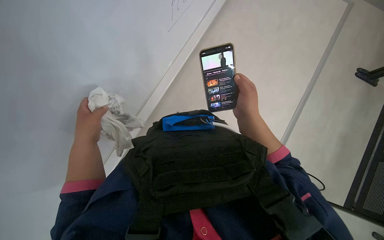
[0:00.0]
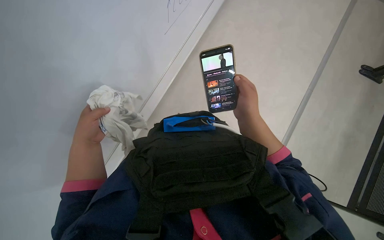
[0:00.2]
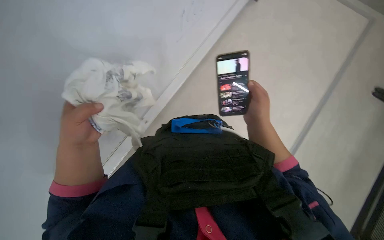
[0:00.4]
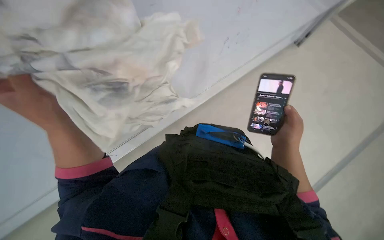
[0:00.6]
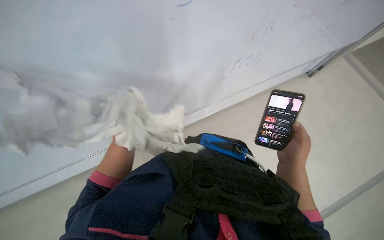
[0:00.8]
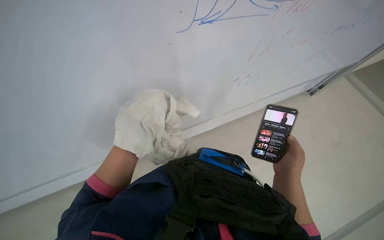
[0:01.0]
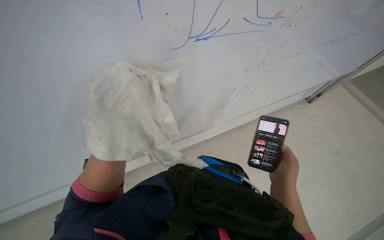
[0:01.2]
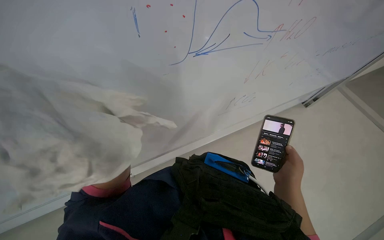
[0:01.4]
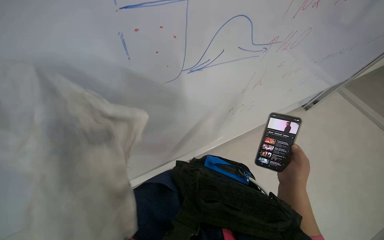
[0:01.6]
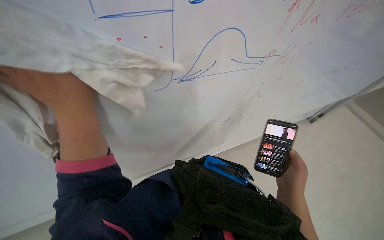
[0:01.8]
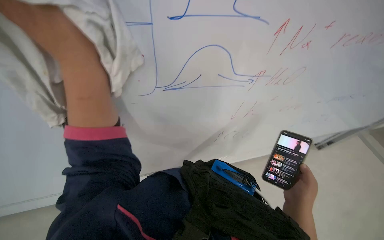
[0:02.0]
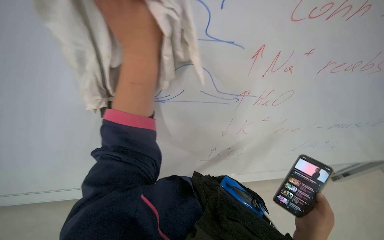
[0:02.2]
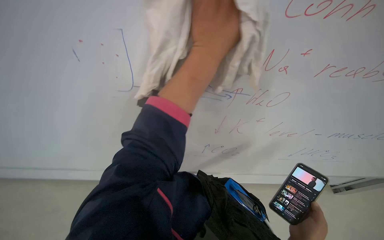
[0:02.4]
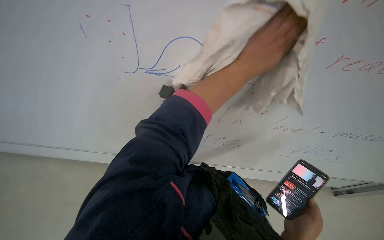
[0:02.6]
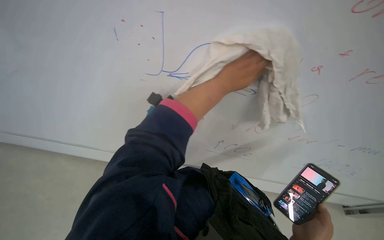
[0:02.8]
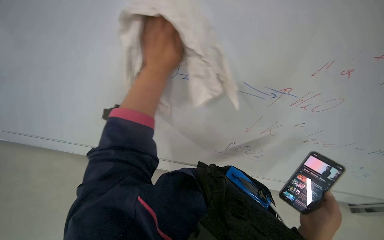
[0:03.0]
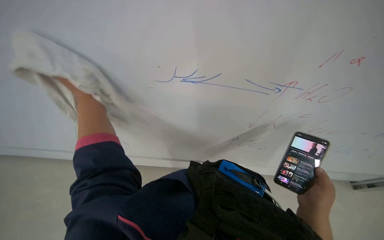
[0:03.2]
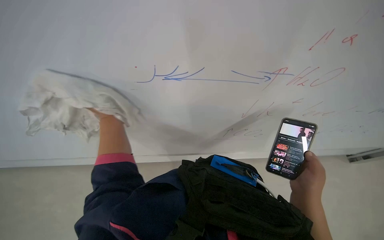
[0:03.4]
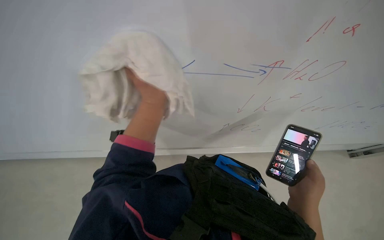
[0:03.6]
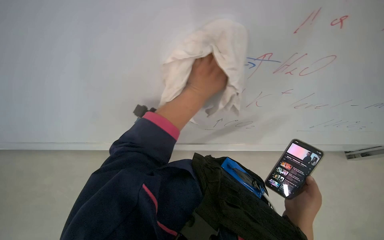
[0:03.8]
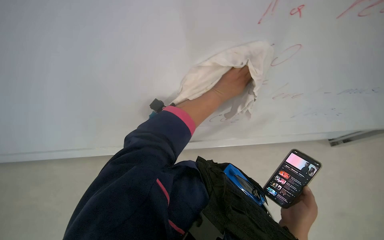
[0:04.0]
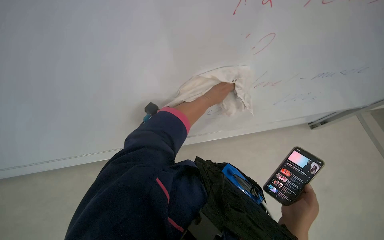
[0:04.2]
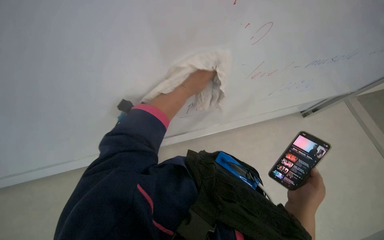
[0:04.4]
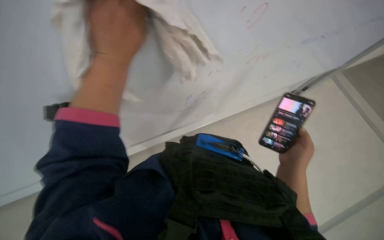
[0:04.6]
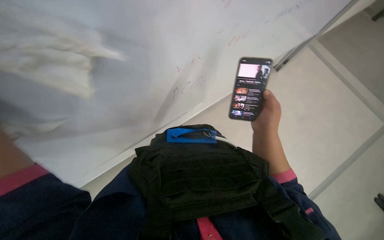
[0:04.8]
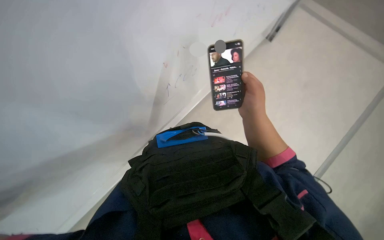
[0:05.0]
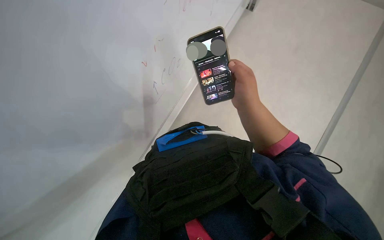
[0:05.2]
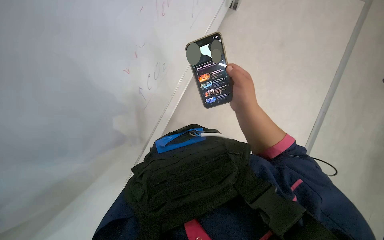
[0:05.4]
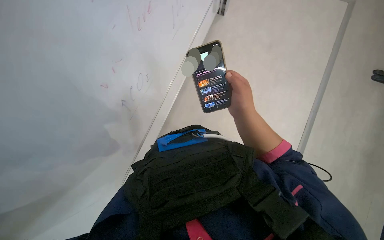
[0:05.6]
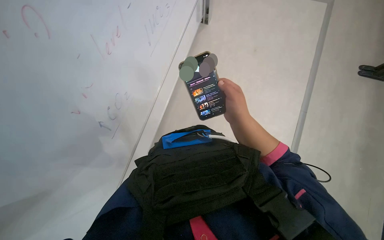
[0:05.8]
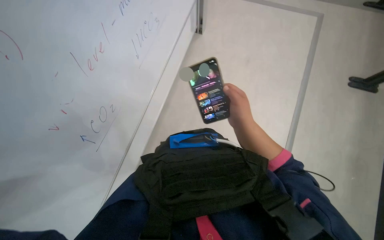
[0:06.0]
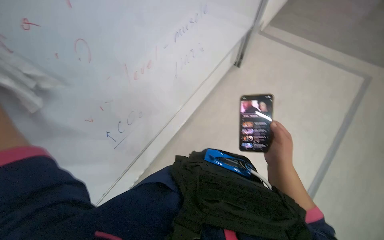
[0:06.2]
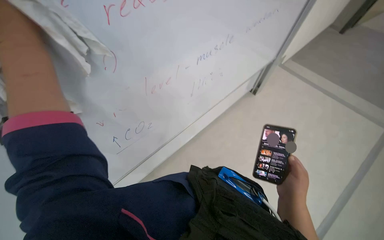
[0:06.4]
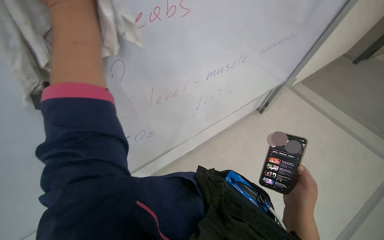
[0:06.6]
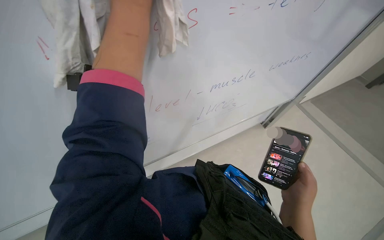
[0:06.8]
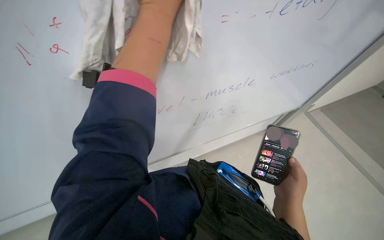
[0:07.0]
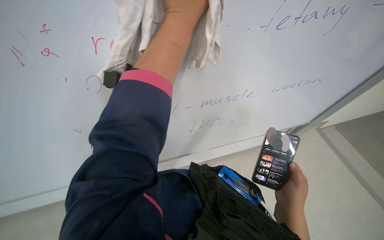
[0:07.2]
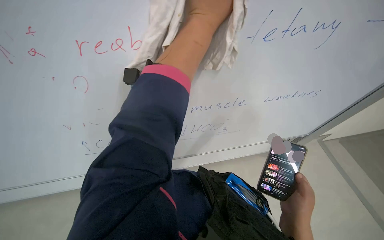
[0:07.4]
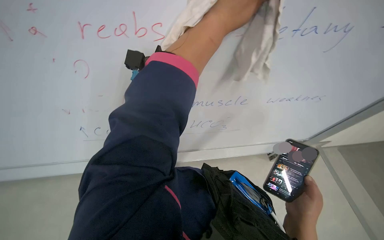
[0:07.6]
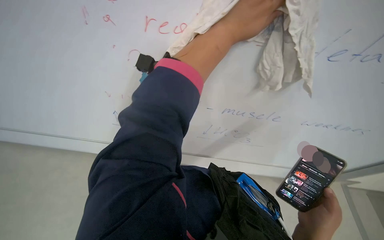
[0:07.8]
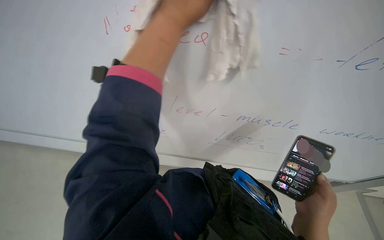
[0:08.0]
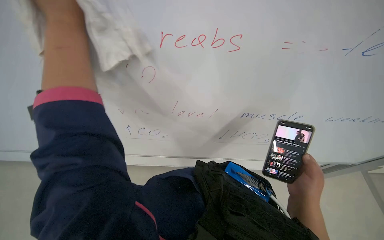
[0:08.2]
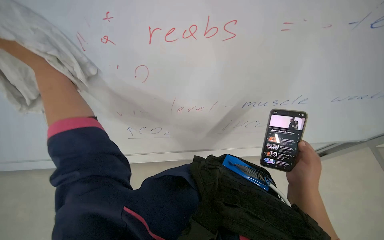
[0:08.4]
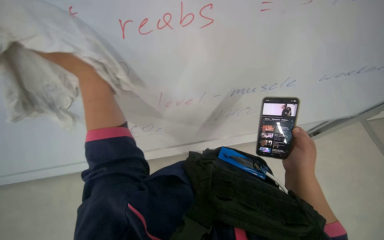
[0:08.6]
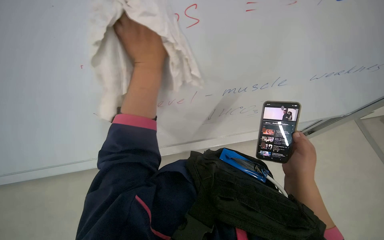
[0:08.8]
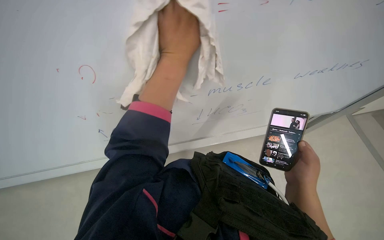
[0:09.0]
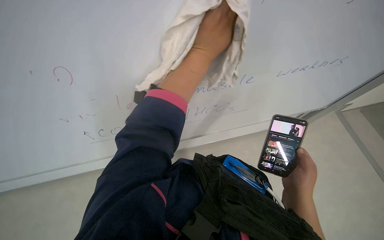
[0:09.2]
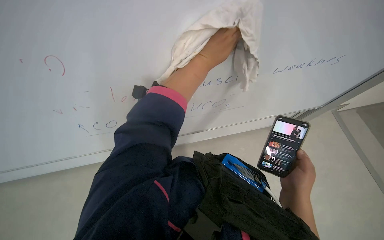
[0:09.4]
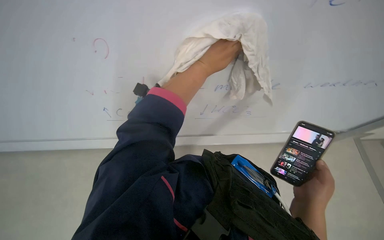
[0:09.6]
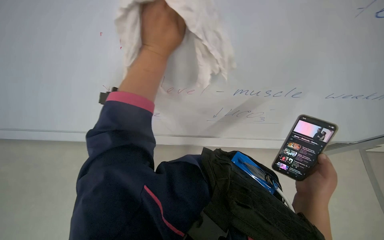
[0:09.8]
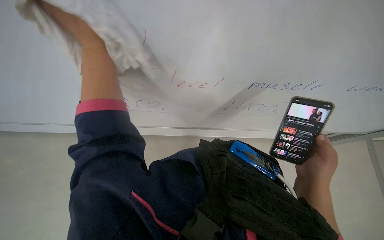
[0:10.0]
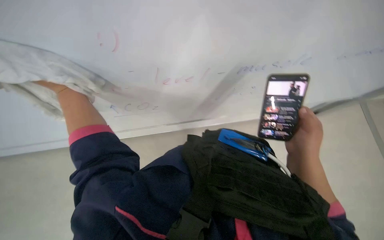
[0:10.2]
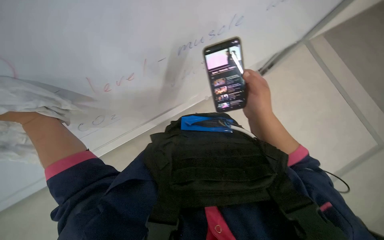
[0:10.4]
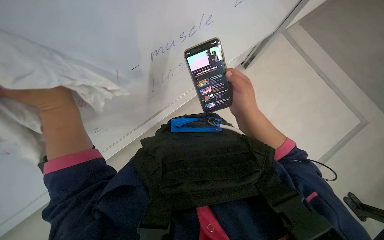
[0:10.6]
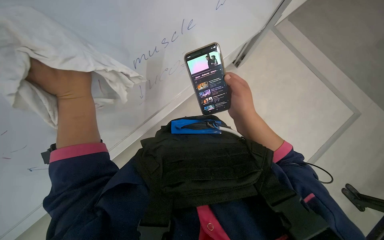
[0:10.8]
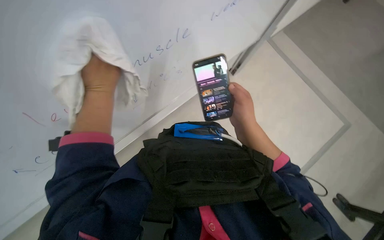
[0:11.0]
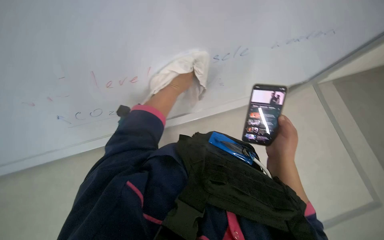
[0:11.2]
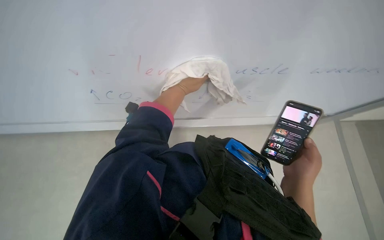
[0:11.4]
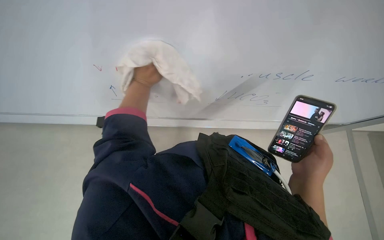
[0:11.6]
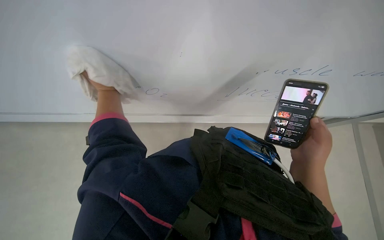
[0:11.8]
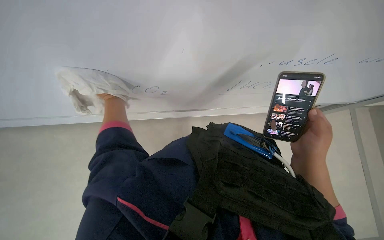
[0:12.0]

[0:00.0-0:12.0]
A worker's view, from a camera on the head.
Job: wiping surfaces.
The whole recording: Wiping surfaces in lecture hall. The worker wipes various surfaces in the lecture hall with a cloth.
0:00.0 to 0:01.6: The wearer looks approximately 20 degrees further upward.
0:04.4 to 0:06.0: The scene turns roughly 45 degrees counterclockwise in the picture.
0:06.0 to 0:07.6: The wearer's head swings some 50 degrees to the left. The view tilts roughly 40 degrees upward.
0:09.0 to 0:10.4: The view tips downward by approximately 15 degrees. Everything in view rotates approximately 25 degrees counterclockwise.

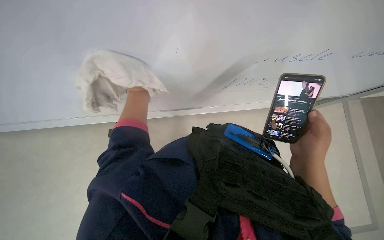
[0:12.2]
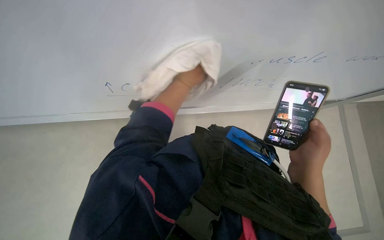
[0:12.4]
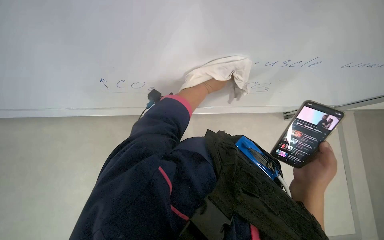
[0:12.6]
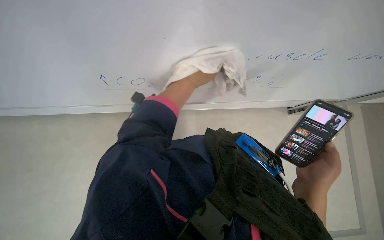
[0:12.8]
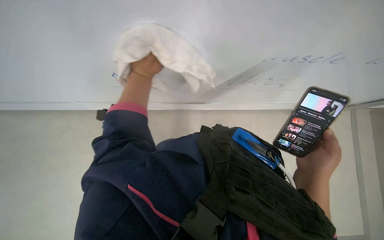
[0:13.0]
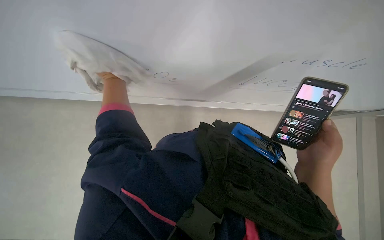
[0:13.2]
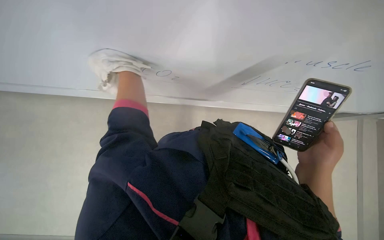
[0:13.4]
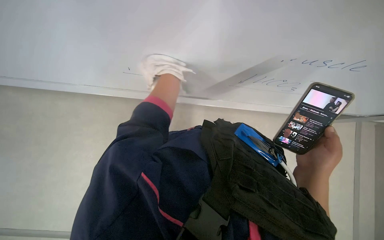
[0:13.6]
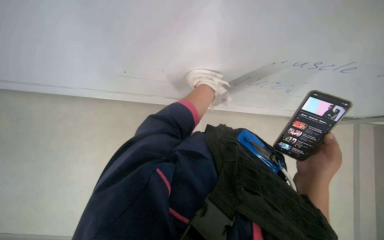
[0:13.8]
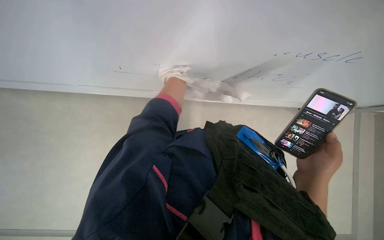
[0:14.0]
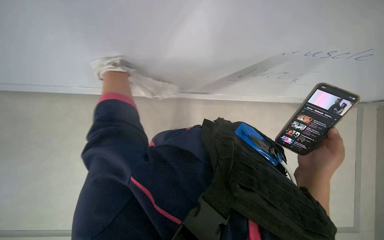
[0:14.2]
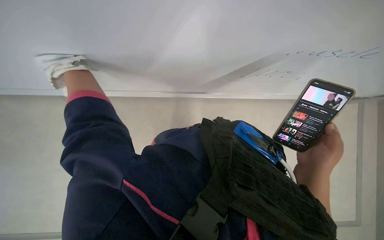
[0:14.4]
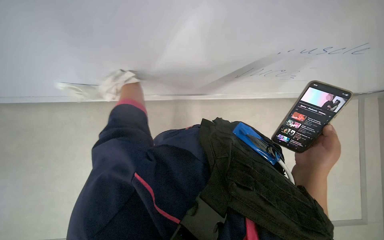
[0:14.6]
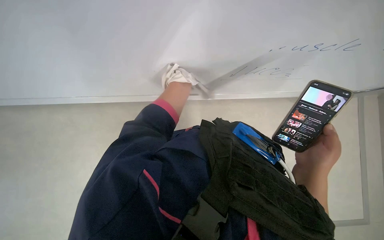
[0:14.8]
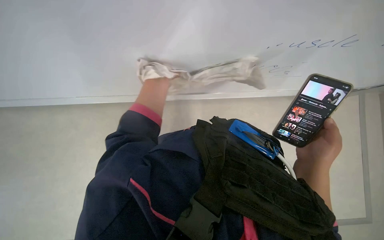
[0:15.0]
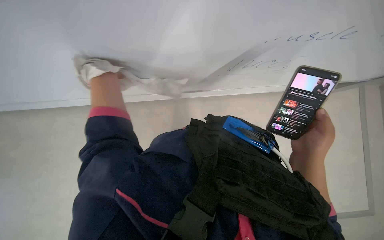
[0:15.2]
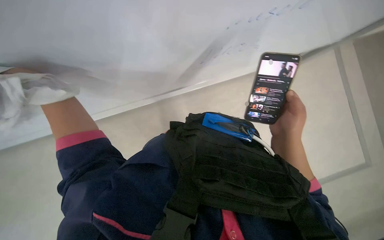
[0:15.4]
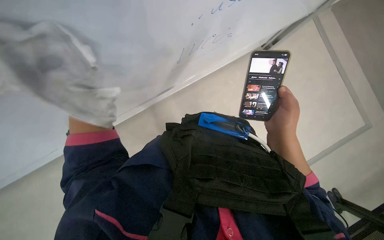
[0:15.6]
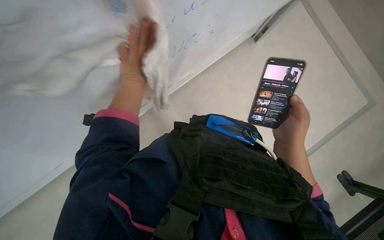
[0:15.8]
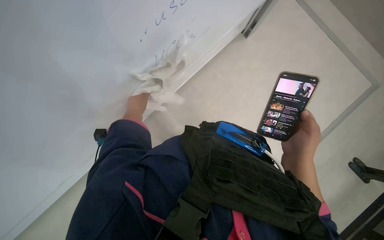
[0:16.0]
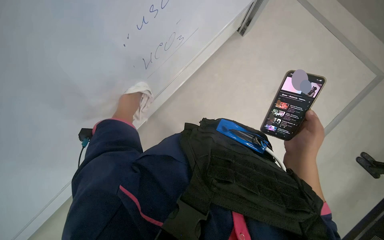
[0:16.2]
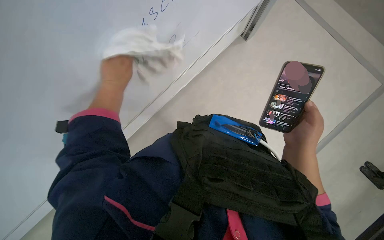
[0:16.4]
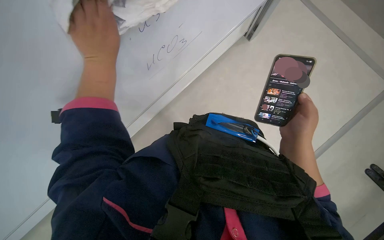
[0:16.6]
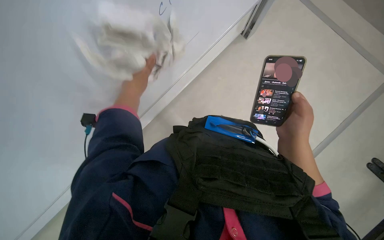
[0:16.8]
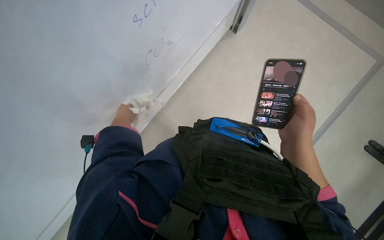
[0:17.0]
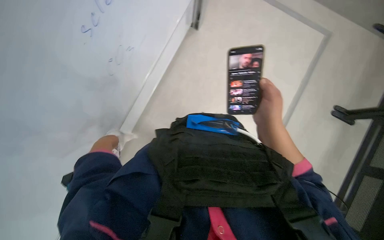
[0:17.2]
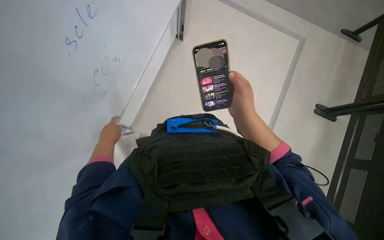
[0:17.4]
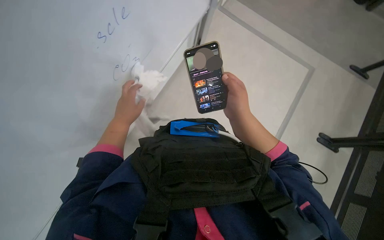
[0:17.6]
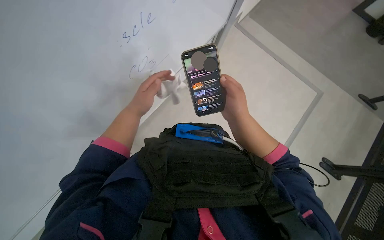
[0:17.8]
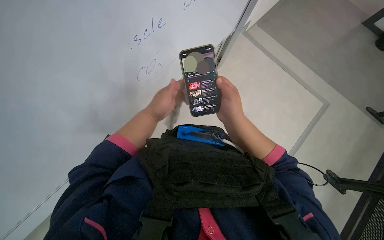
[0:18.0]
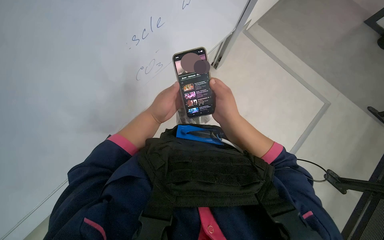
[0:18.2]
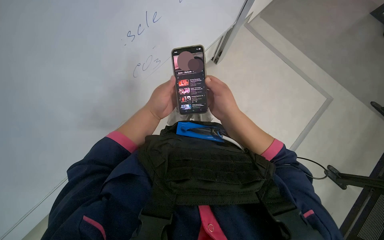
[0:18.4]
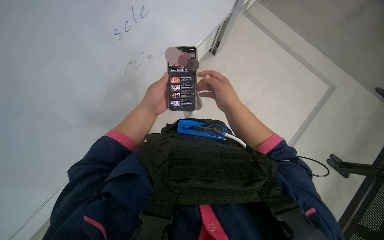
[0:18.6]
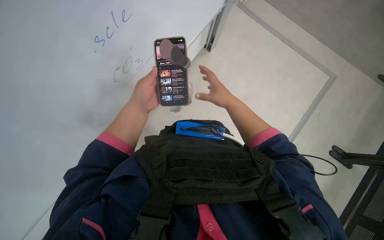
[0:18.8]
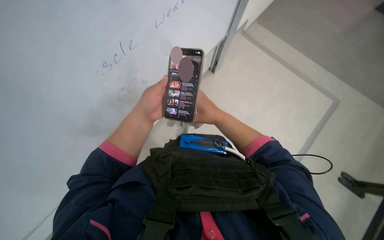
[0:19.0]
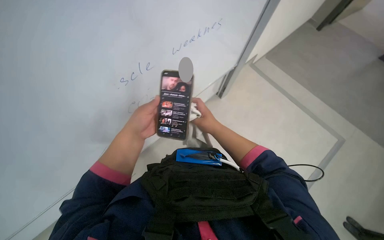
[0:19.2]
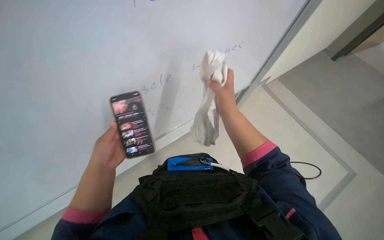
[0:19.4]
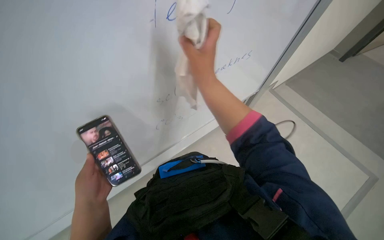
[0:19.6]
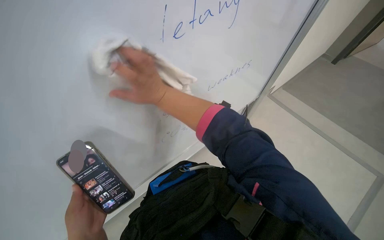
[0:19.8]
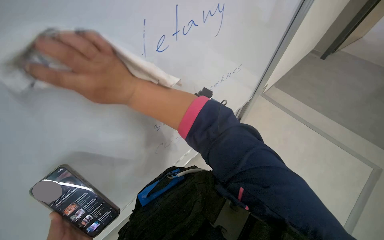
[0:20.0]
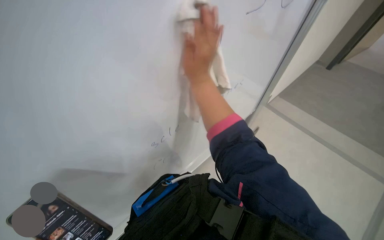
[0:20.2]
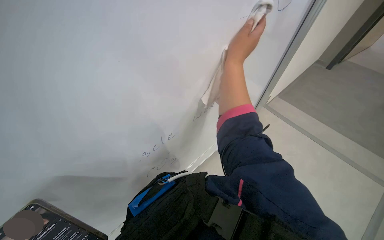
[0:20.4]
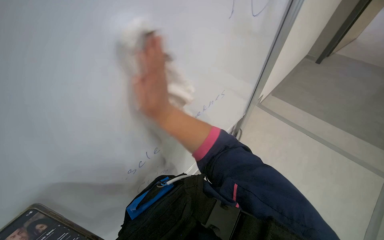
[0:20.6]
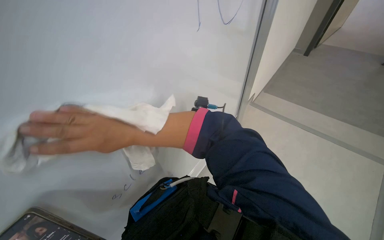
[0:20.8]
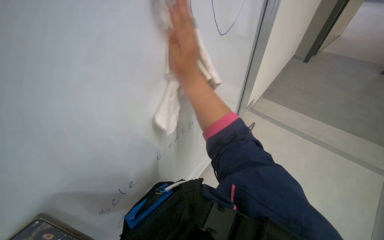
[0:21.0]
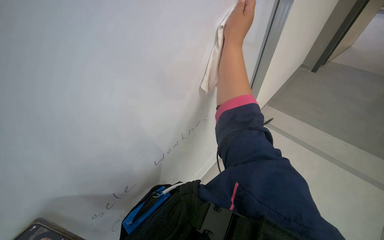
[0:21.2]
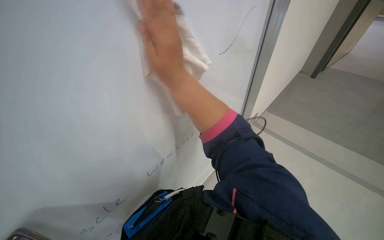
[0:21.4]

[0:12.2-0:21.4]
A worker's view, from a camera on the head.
Job: wiping surfaces.
The whole recording: Wiping surfaces in lecture hall. The worker wipes various surfaces in the lecture hall with a cloth.
0:15.2 to 0:16.8: The left hand swings nearer and farther, some 20 cm each way, with 3 reversals.
0:18.4 to 0:19.8: The scene turns approximately 35 degrees counterclockwise in the picture.
0:19.8 to 0:21.4: The right hand swings left and right, about 25 cm each way, with 3 reversals.
